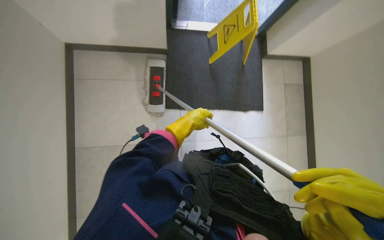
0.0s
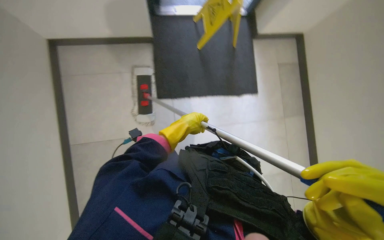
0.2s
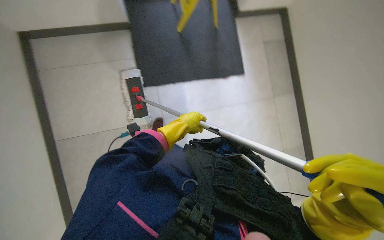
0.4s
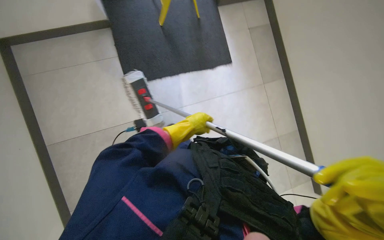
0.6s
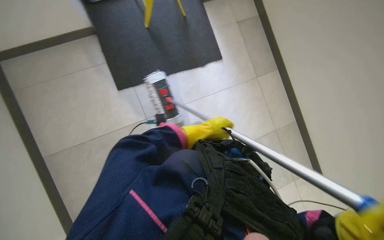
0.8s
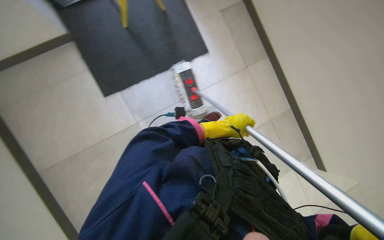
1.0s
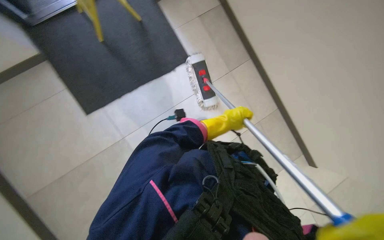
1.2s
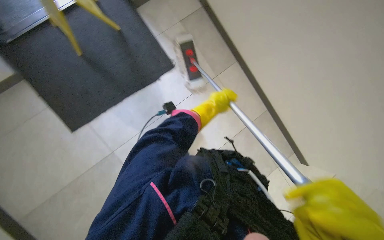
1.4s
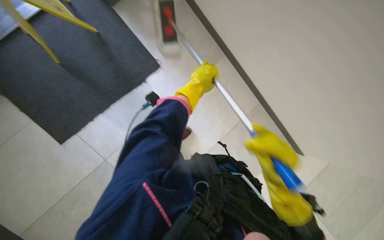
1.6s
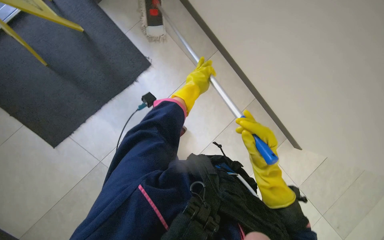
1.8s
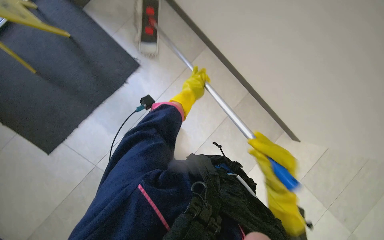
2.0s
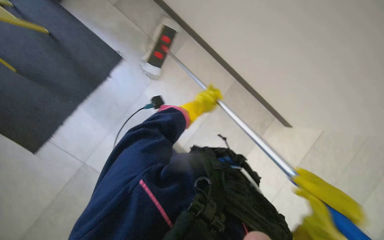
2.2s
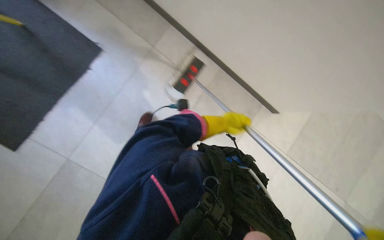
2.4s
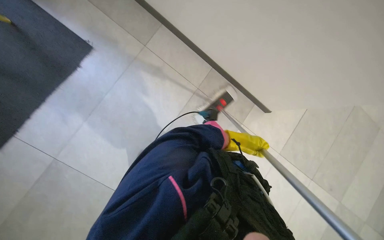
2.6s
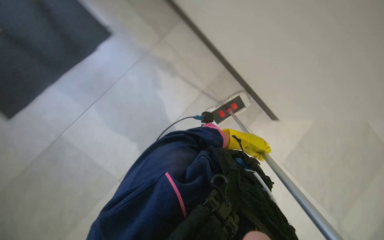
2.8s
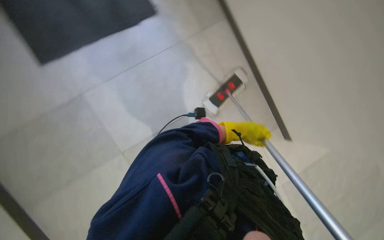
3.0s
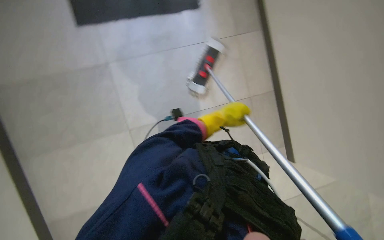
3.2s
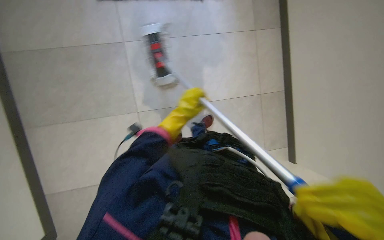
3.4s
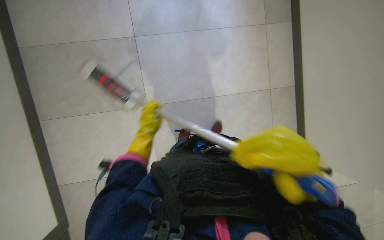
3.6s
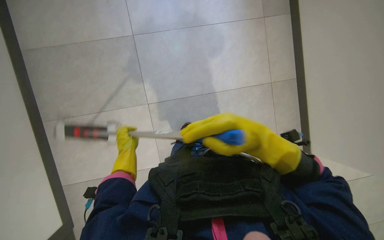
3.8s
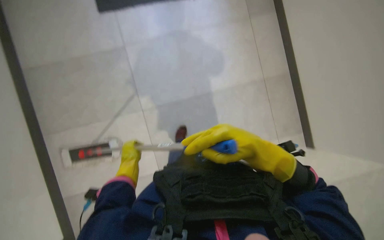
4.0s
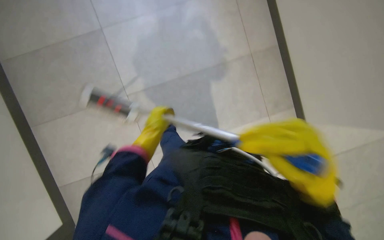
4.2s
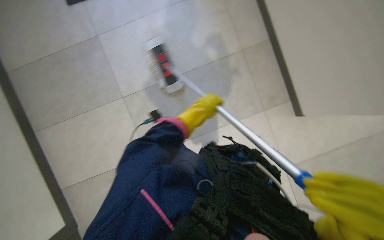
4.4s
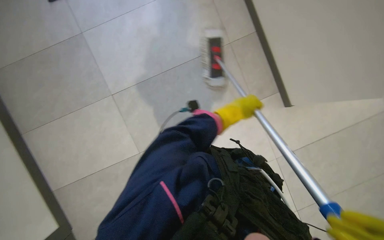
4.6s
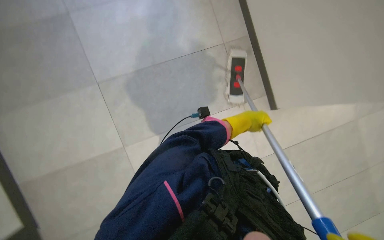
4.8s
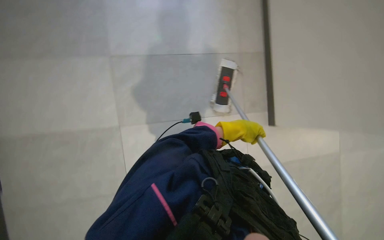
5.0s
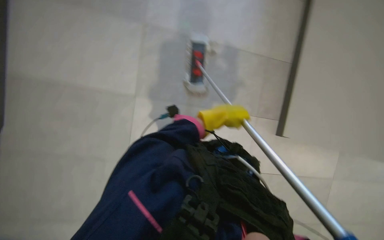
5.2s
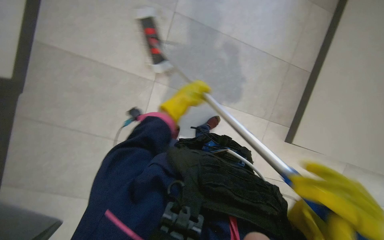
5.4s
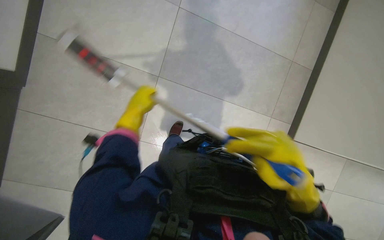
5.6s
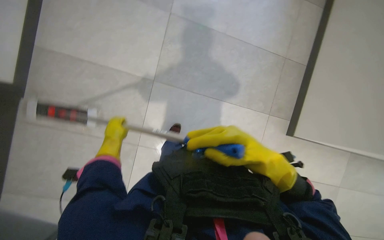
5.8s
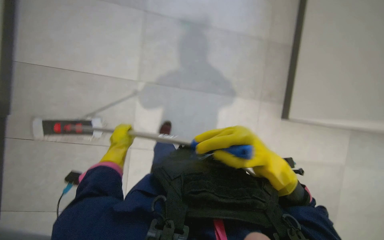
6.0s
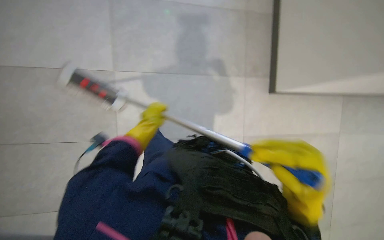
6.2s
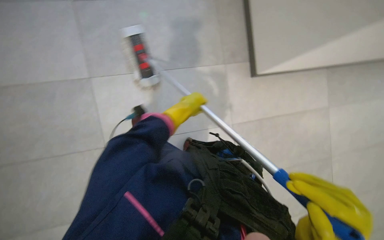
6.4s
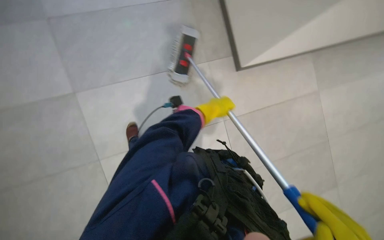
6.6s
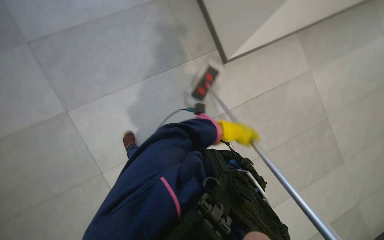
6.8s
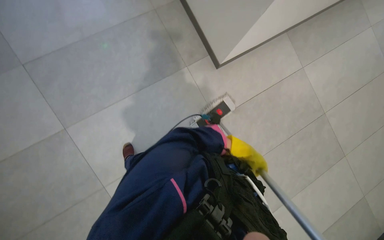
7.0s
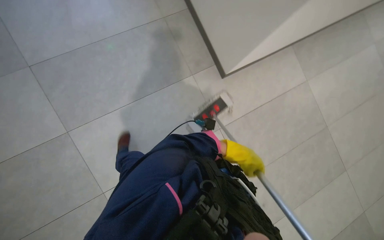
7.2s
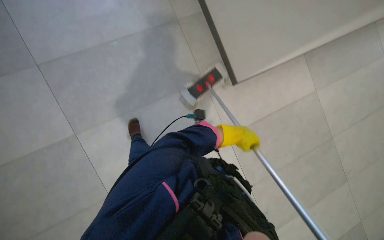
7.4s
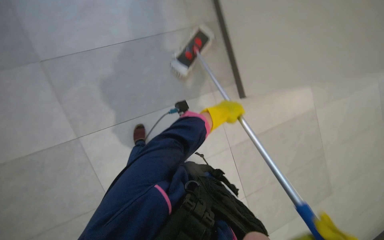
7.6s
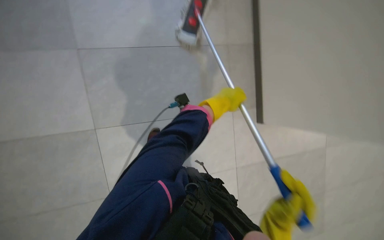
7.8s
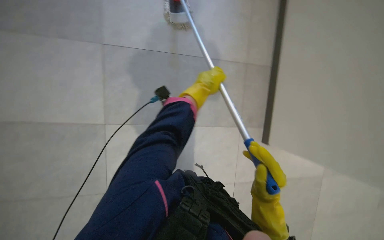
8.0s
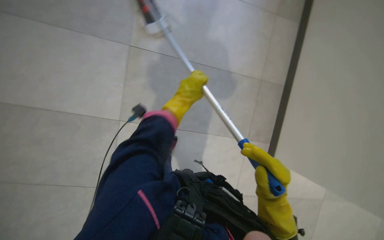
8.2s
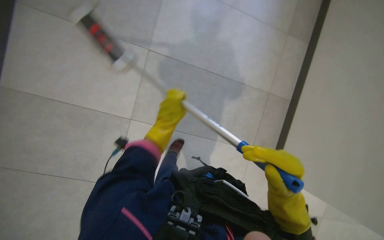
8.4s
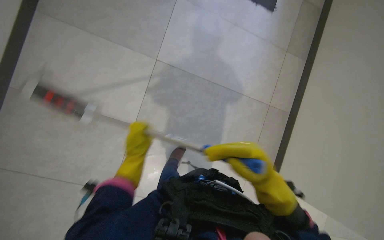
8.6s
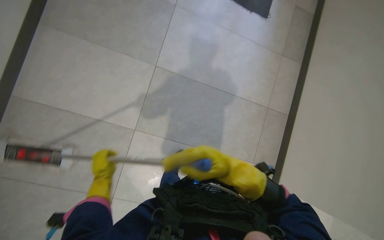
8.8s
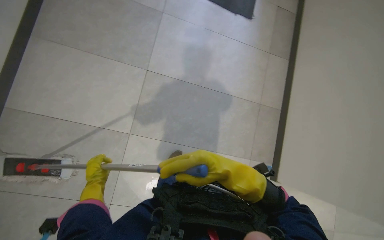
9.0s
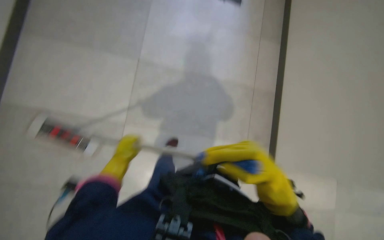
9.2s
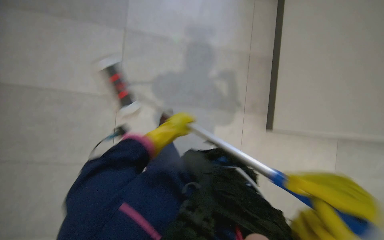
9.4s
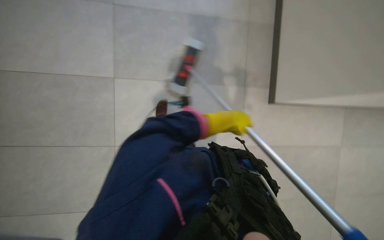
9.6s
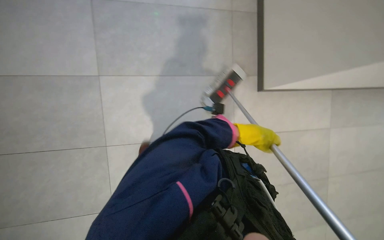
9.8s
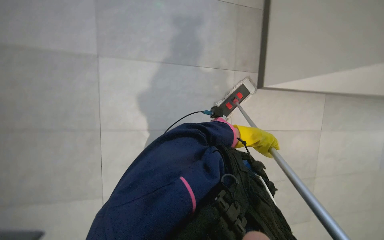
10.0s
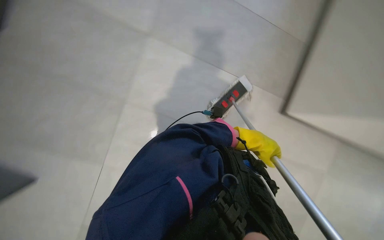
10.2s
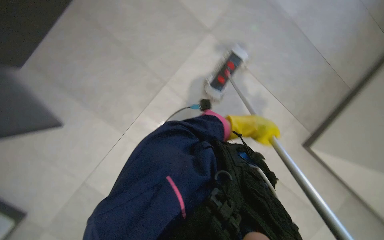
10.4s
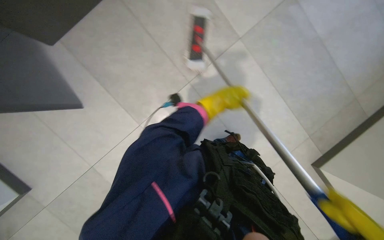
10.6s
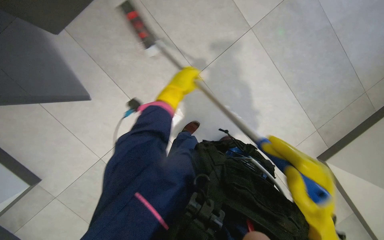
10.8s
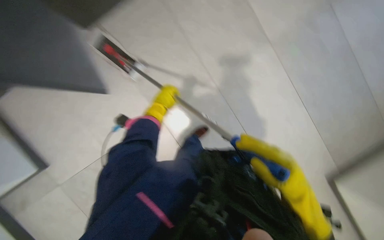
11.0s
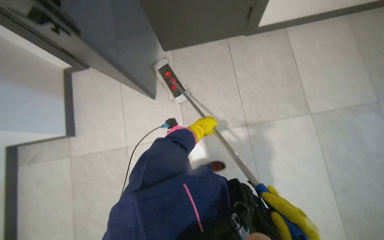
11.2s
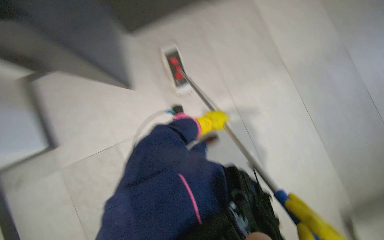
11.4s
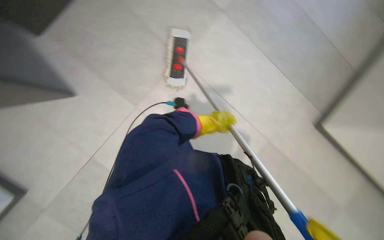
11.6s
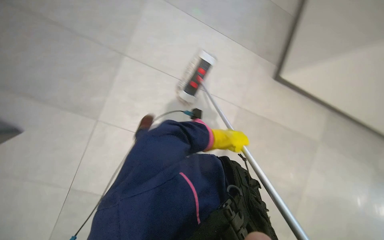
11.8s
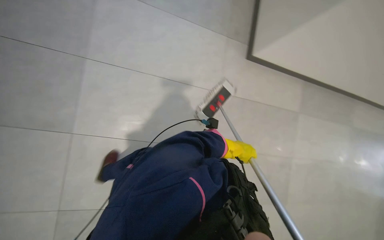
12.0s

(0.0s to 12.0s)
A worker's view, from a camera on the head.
Job: mopping floor.
The whole recording: Mopping floor. The worker mops the floor under the sinks with a flat mop.
0.0s - 1.6s: Everything in view rotates some 50 degrees counterclockwise.
1.6s - 3.0s: The left hand travels to the right and farther from the camera by roughly 30 cm.
3.0s - 4.4s: The left hand moves nearer to the camera, up the picture and to the left, some 30 cm.
6.0s - 7.6s: The left hand heads up the picture and to the right, covering roughly 35 cm.
7.6s - 9.0s: The left hand moves to the left, about 50 cm.
9.0s - 10.4s: The view tips downward by approximately 10 degrees. The left hand moves to the right, about 60 cm.
10.4s - 12.0s: The view tips upward by about 15 degrees.

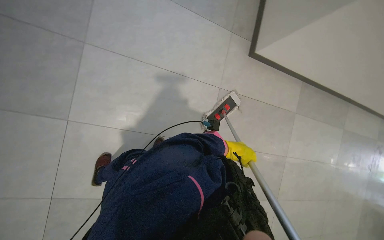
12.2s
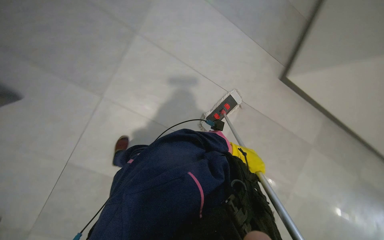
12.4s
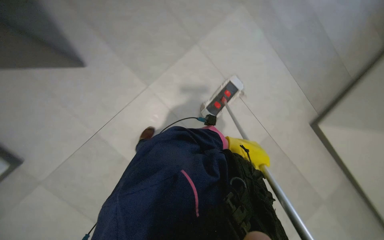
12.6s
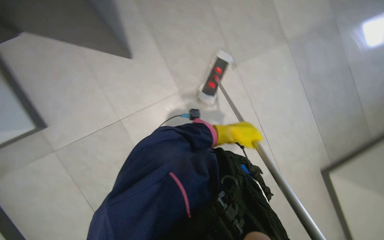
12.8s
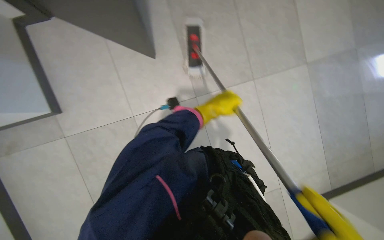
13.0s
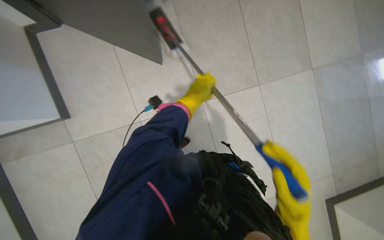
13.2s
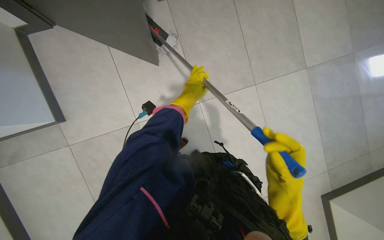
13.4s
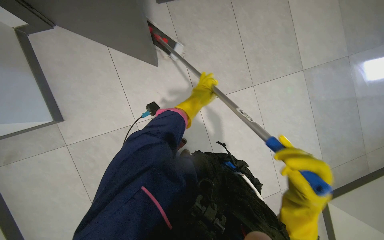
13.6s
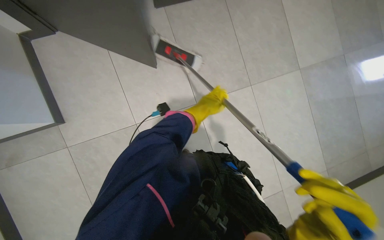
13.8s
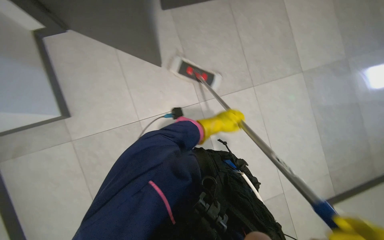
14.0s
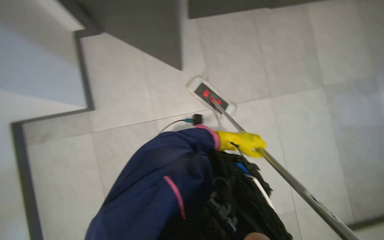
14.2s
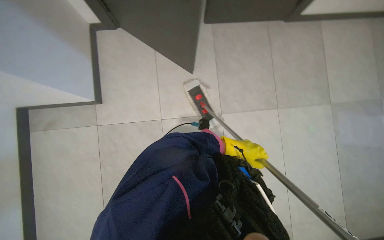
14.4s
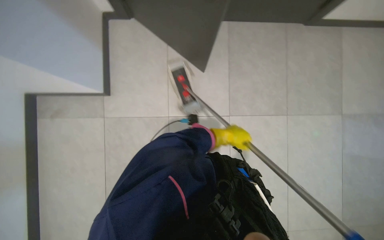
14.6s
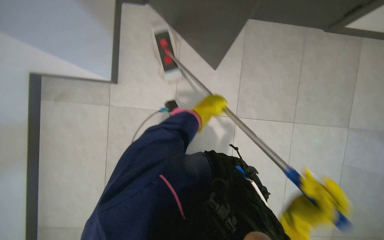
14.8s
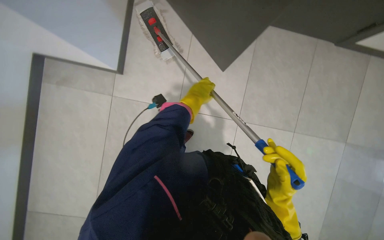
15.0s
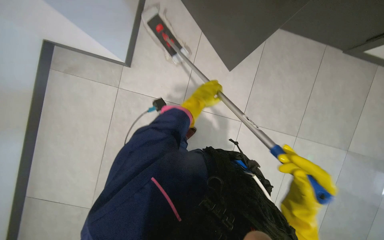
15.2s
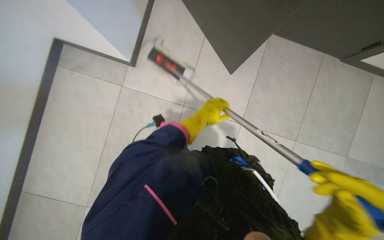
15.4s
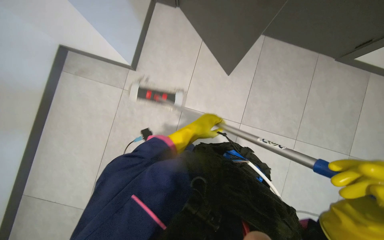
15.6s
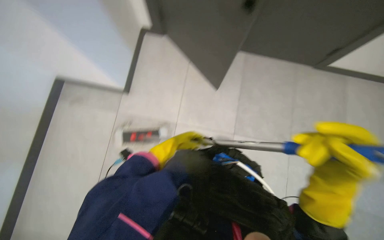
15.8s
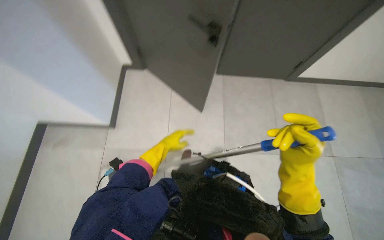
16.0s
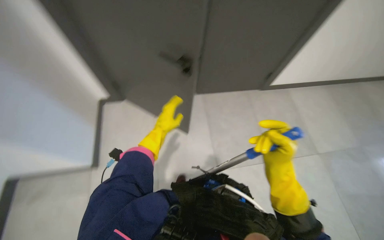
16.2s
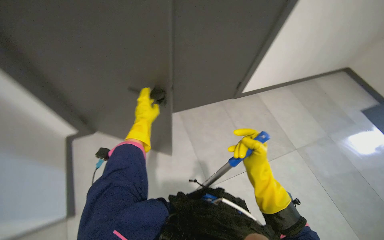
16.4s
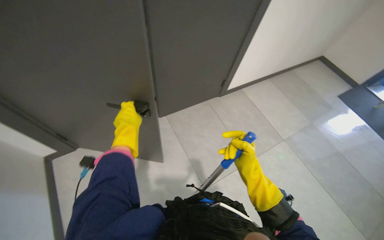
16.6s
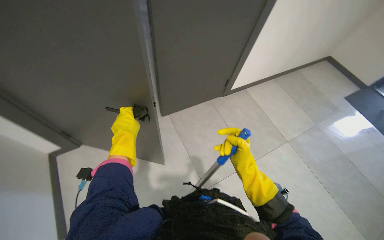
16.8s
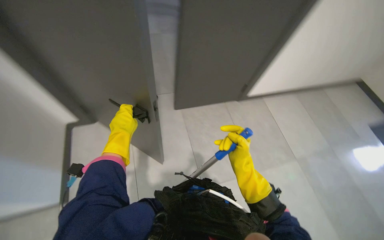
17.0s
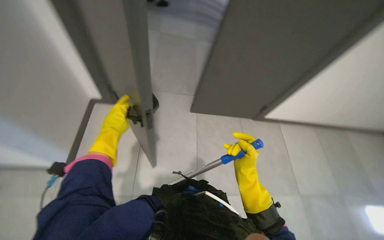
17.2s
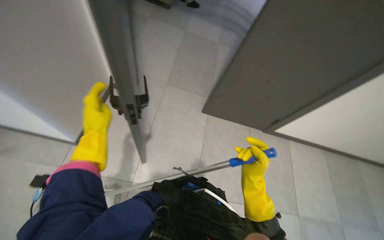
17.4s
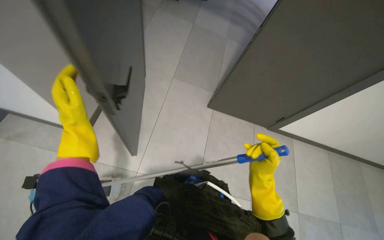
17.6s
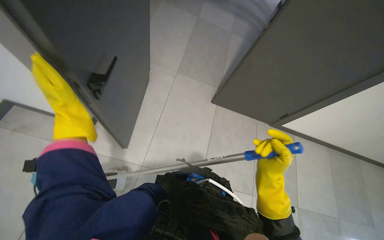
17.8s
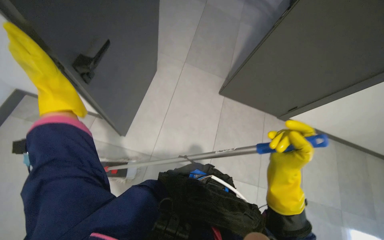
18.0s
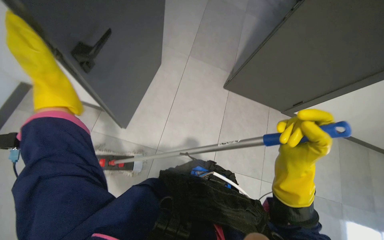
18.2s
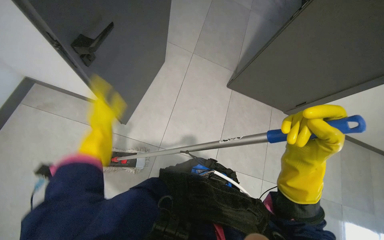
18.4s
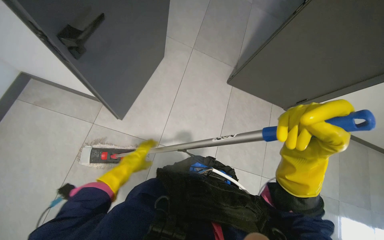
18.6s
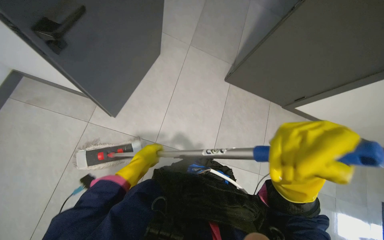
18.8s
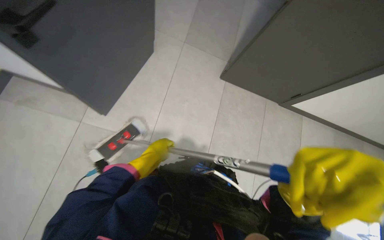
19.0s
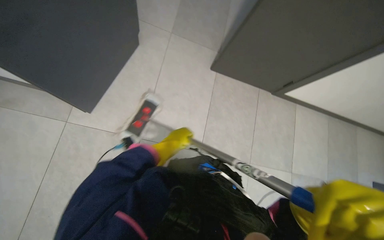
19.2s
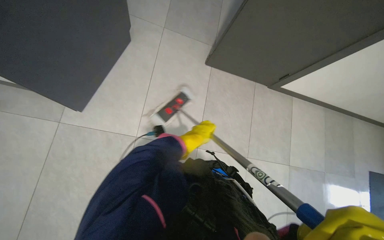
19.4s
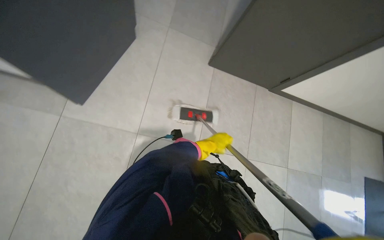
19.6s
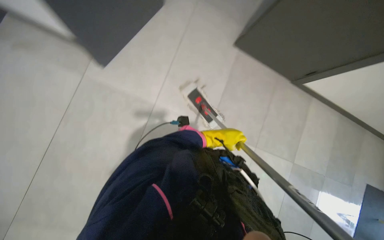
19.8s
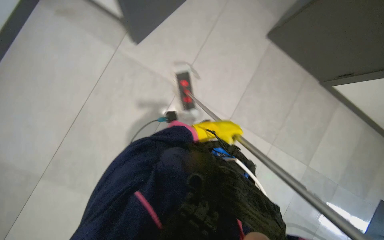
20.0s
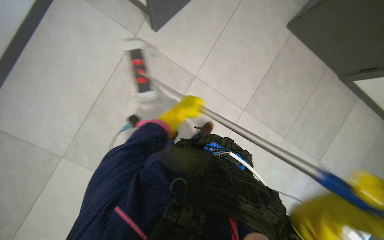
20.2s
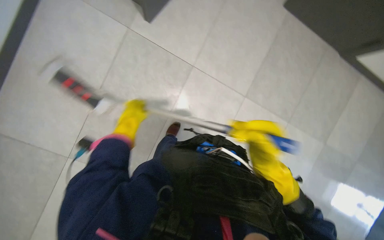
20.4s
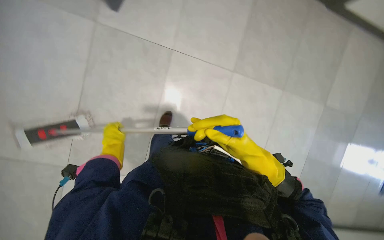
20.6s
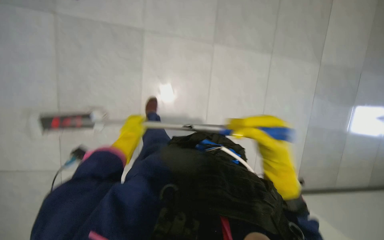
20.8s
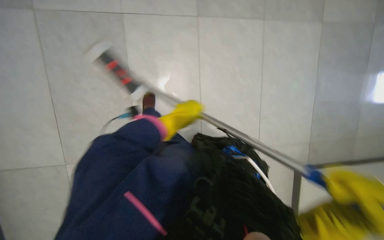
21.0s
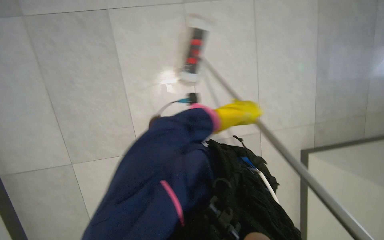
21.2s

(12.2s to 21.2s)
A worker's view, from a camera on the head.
Job: mopping floor.
The whole recording: Mopping floor. The worker mops the floor under the sinks with a flat mop.
13.8s - 15.2s: The scene turns approximately 35 degrees clockwise in the picture. The left hand reaches roughly 10 cm to the right, then returns.
15.2s - 16.6s: The wearer's head swings approximately 45 degrees to the right. The view tilts about 25 degrees upward.
16.6s - 18.2s: The wearer's head swings some 45 degrees to the left.
18.2s - 19.8s: The view tilts some 15 degrees downward. The left hand goes some 60 cm farther from the camera, to the right and down the picture.
19.8s - 21.2s: The left hand travels nearer to the camera by approximately 15 cm, and goes to the left and returns, roughly 60 cm each way.
